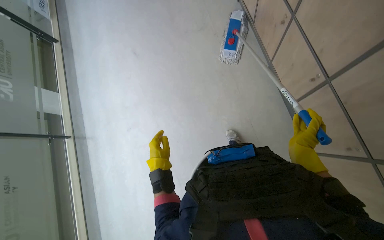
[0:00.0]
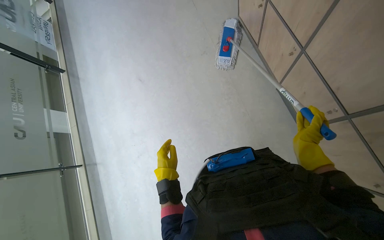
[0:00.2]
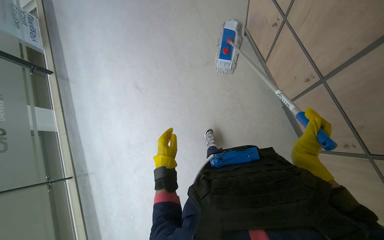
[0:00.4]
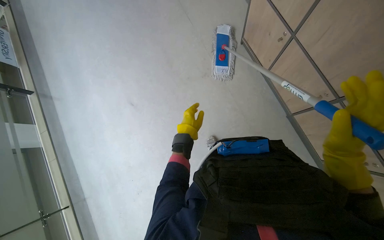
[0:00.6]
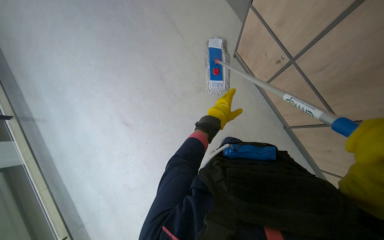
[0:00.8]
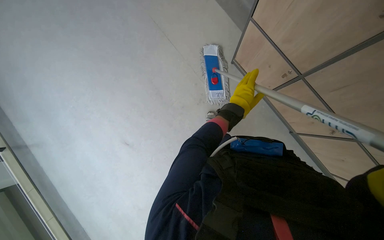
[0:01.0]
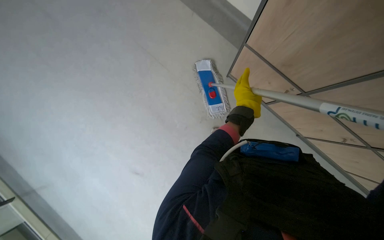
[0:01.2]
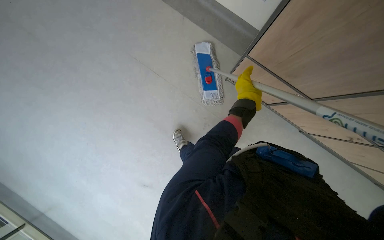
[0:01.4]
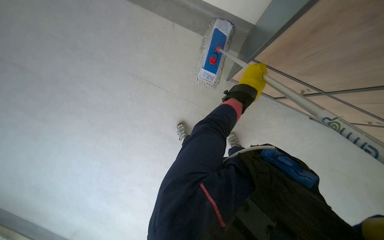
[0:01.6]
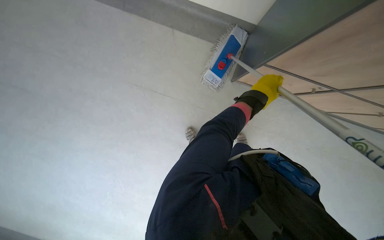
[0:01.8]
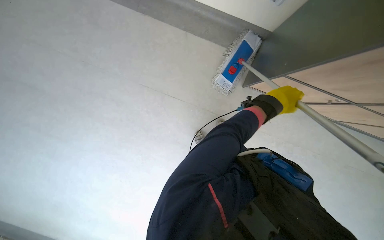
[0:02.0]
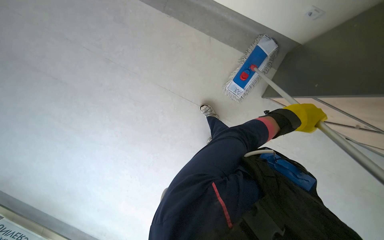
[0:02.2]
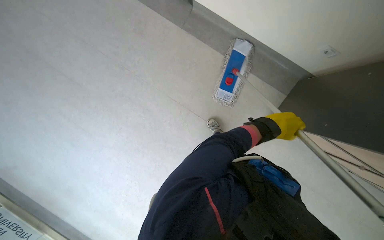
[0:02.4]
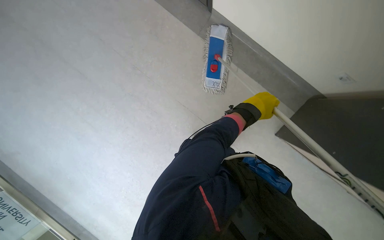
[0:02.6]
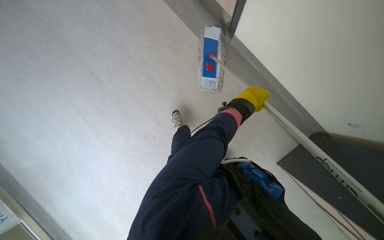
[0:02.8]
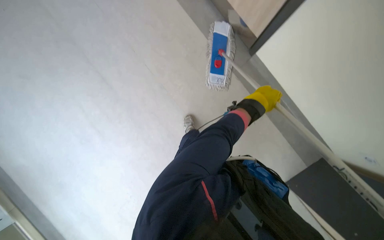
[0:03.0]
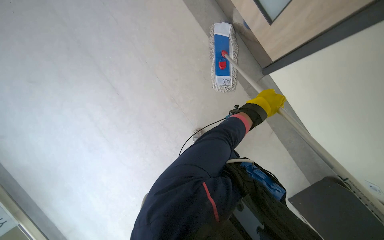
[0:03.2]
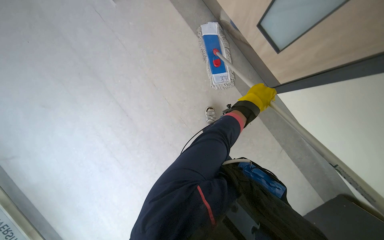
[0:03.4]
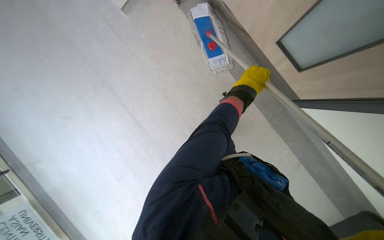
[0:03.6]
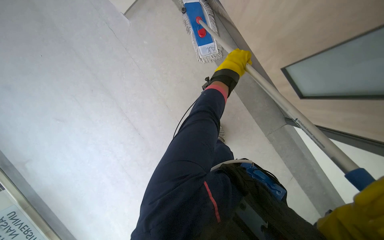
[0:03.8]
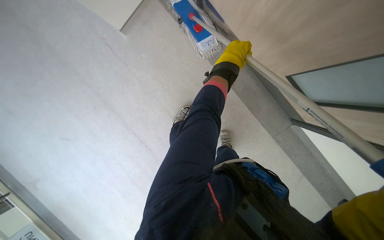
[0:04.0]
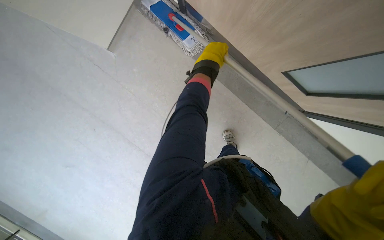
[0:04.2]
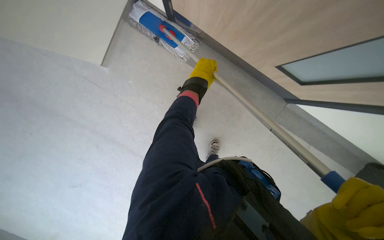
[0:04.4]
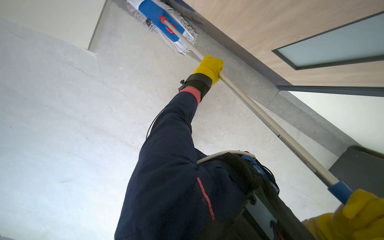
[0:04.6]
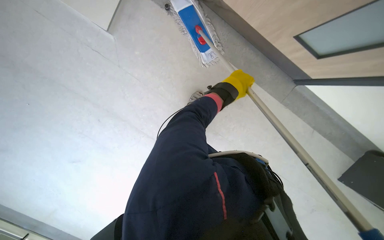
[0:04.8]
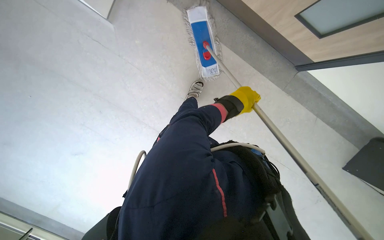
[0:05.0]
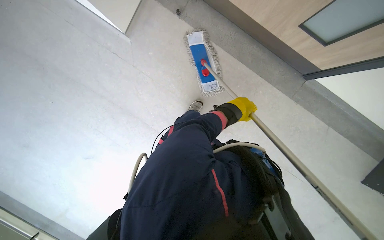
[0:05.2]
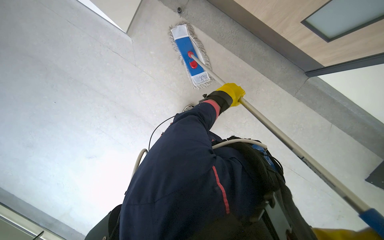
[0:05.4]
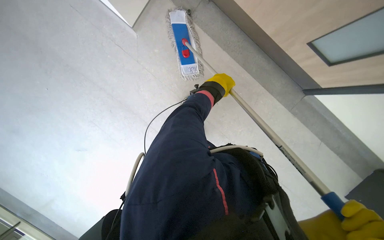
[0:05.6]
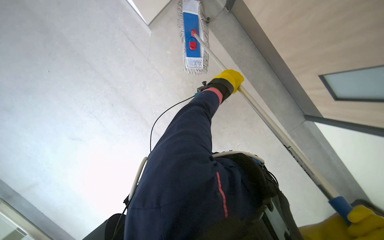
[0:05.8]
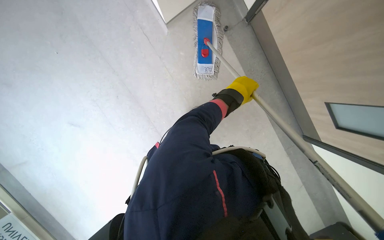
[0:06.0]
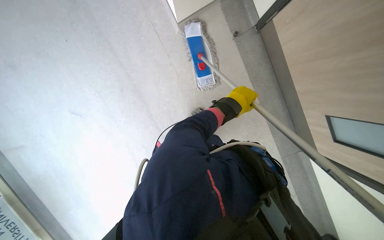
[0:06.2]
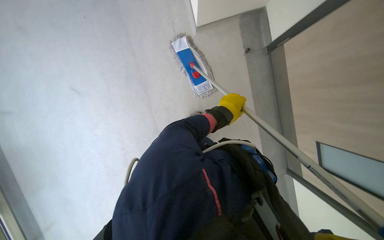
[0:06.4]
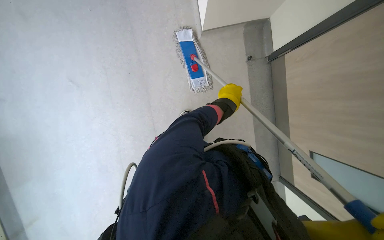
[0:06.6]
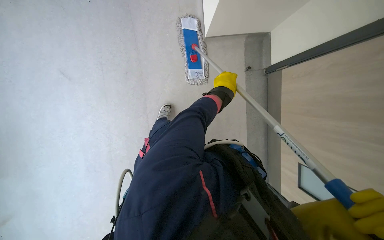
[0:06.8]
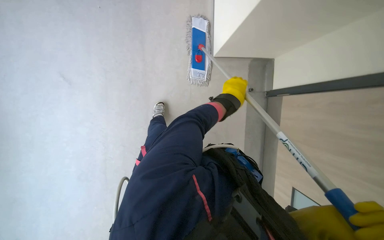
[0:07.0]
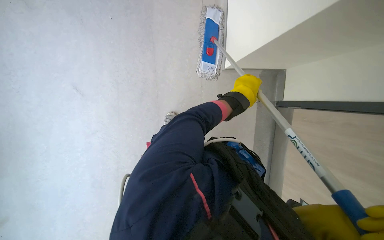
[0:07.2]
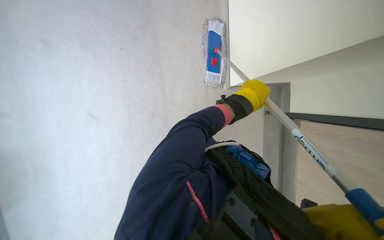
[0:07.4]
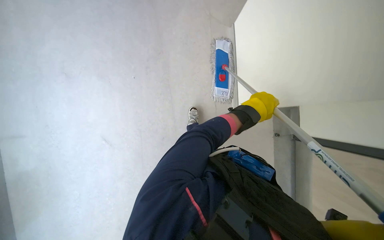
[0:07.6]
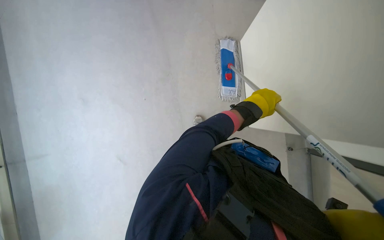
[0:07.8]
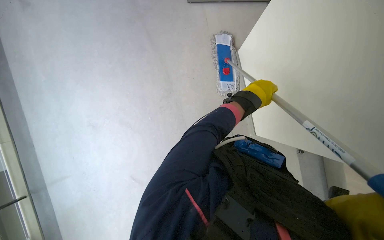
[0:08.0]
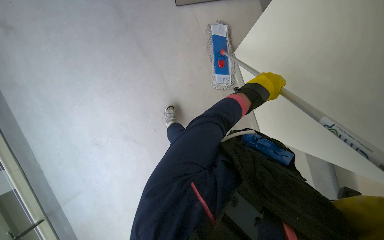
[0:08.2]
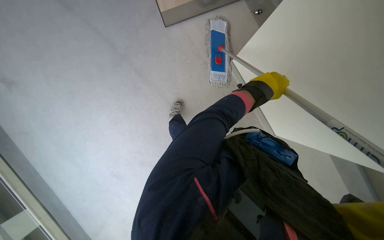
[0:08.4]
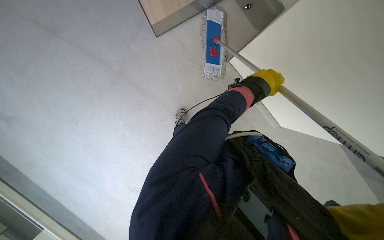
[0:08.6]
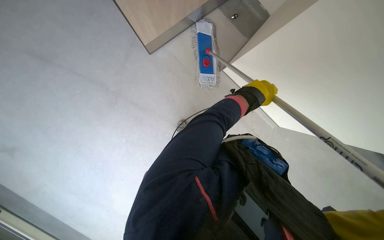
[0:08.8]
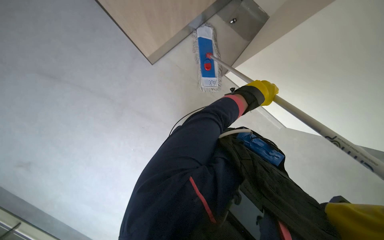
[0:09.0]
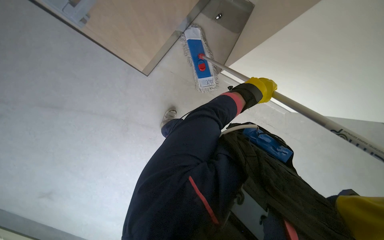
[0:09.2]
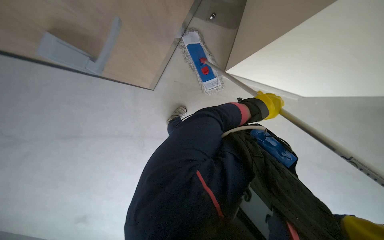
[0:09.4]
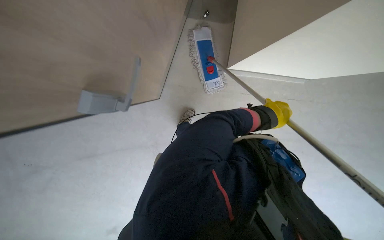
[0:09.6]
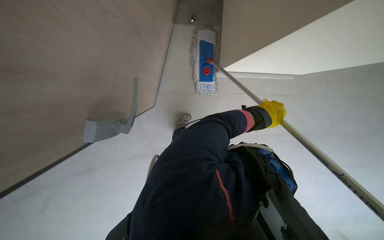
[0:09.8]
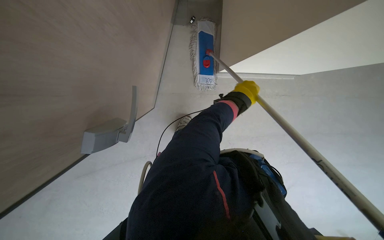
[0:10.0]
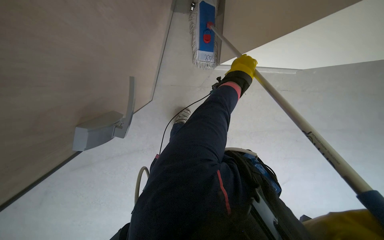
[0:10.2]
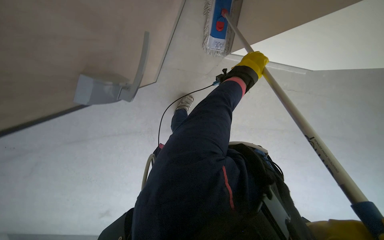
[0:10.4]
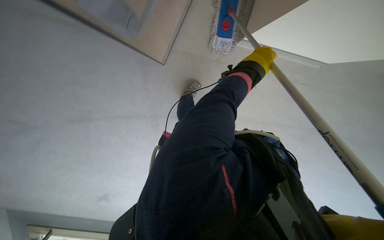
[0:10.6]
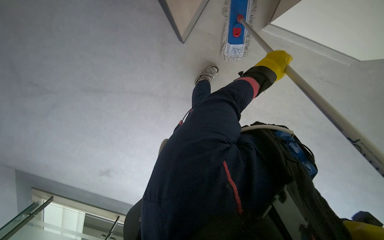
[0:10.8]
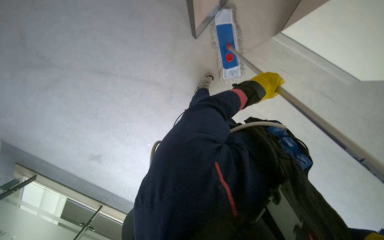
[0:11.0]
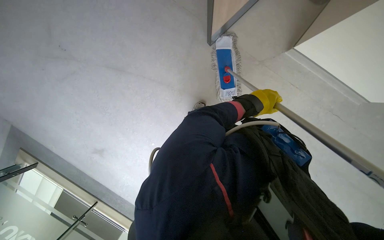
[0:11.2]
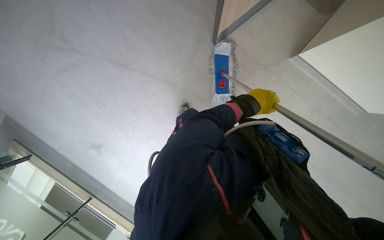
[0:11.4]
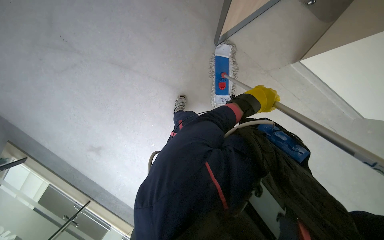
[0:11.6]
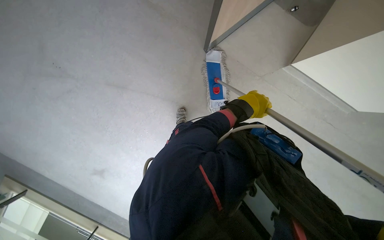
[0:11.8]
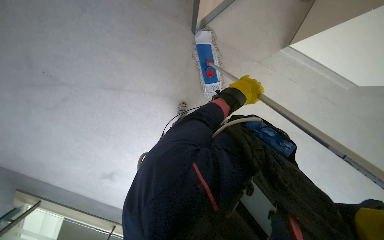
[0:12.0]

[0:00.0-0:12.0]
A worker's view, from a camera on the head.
Job: mopping floor.
The whole recording: Mopping hallway floor. The worker mops the hallway floor, periodically wringing the mop in the bucket.
0:00.0 to 0:01.6: The camera is carried approximately 70 cm. The head turns to the right by about 20 degrees.
0:04.4 to 0:06.0: The scene turns roughly 30 degrees clockwise in the picture.
0:06.0 to 0:07.6: The view tilts approximately 20 degrees upward. The scene rotates clockwise by some 40 degrees.
0:09.0 to 0:10.4: The left hand goes about 10 cm up the picture.
0:10.4 to 0:12.0: The wearer looks some 10 degrees further upward.

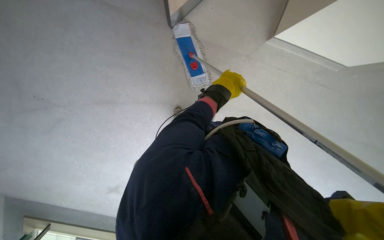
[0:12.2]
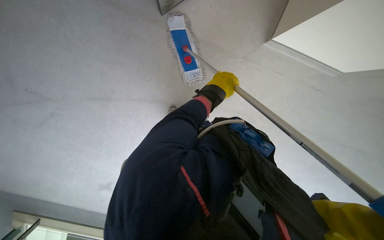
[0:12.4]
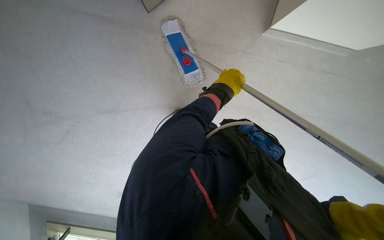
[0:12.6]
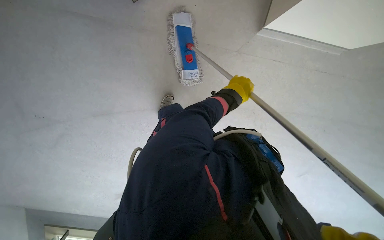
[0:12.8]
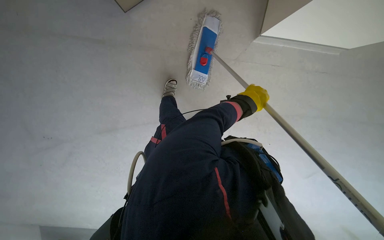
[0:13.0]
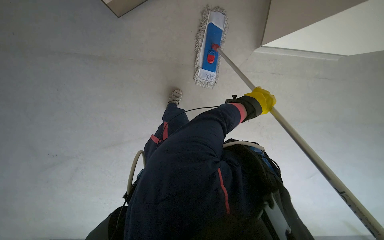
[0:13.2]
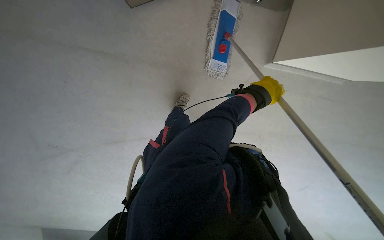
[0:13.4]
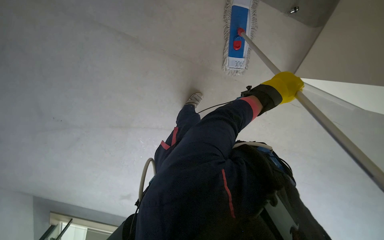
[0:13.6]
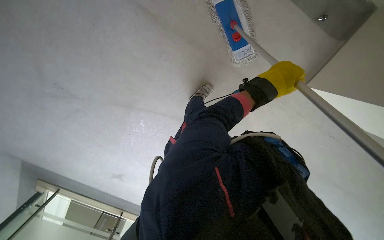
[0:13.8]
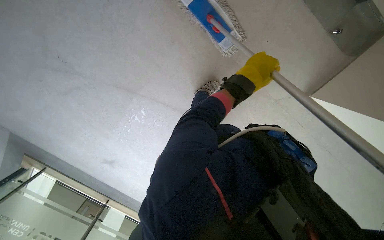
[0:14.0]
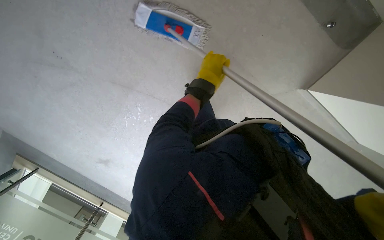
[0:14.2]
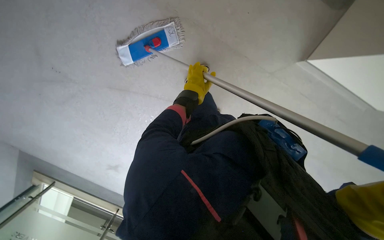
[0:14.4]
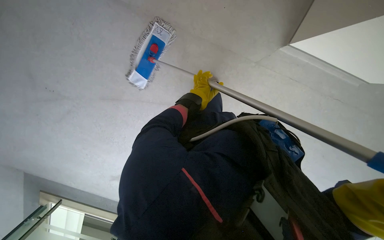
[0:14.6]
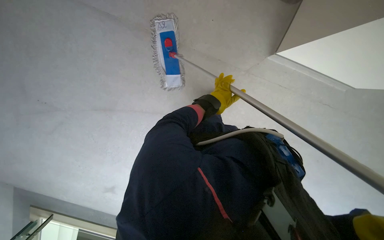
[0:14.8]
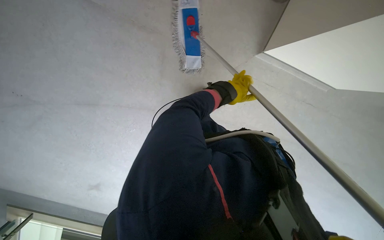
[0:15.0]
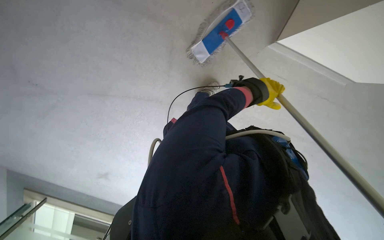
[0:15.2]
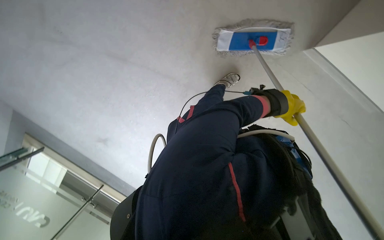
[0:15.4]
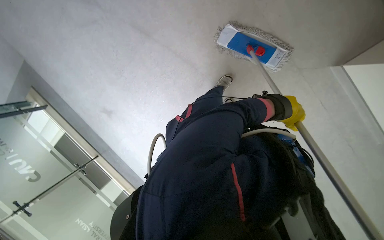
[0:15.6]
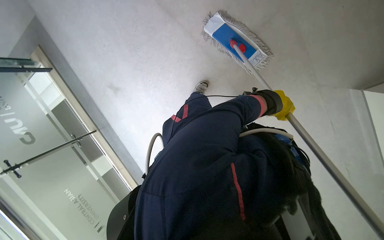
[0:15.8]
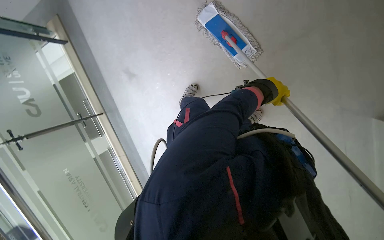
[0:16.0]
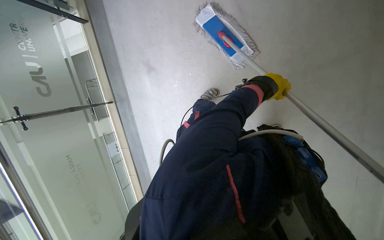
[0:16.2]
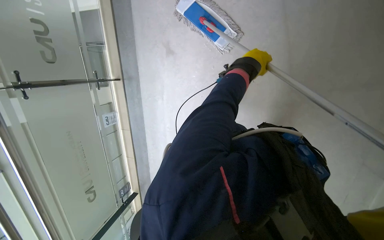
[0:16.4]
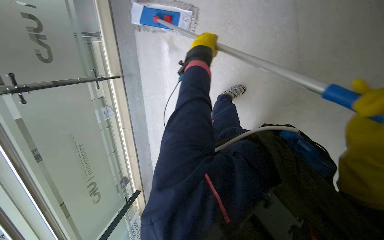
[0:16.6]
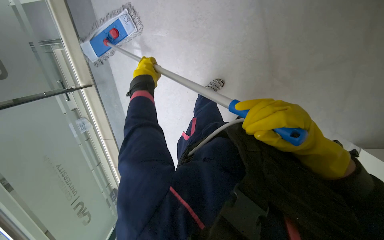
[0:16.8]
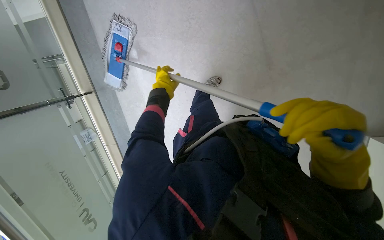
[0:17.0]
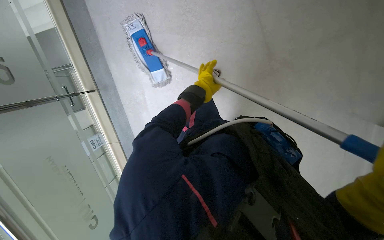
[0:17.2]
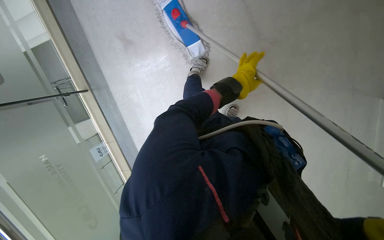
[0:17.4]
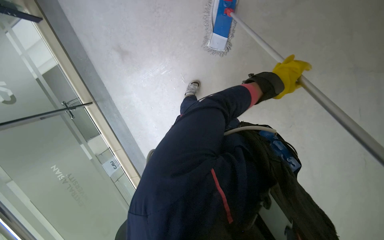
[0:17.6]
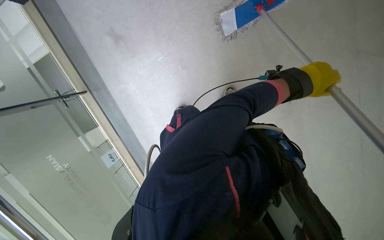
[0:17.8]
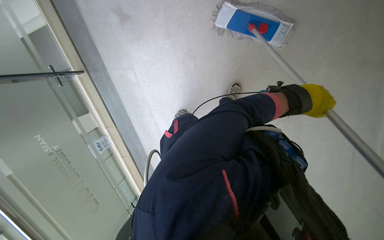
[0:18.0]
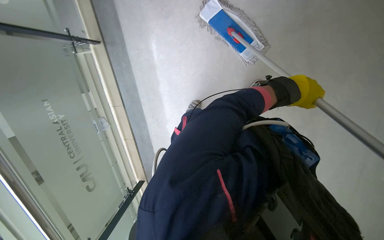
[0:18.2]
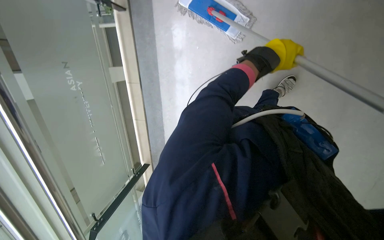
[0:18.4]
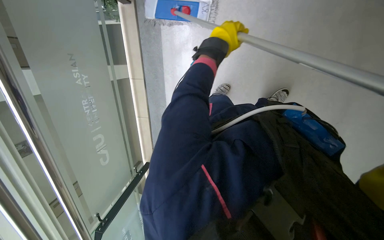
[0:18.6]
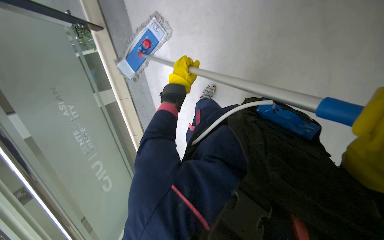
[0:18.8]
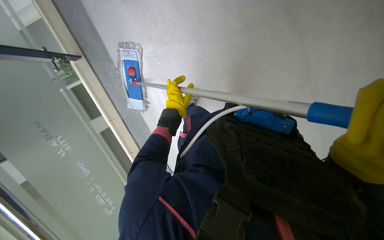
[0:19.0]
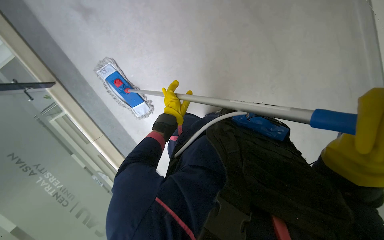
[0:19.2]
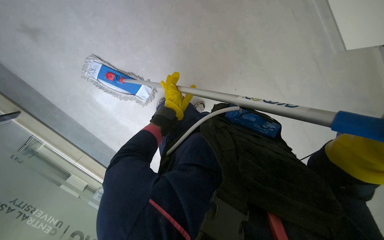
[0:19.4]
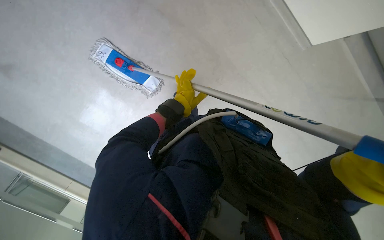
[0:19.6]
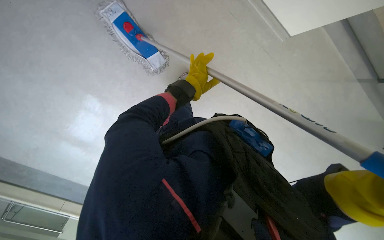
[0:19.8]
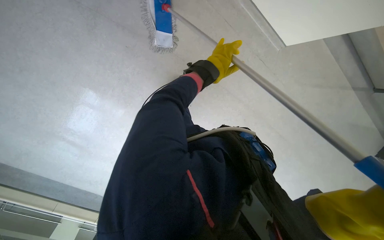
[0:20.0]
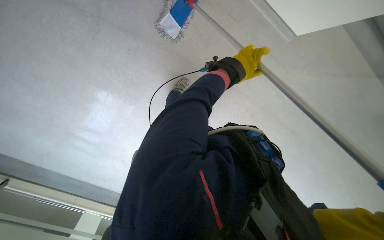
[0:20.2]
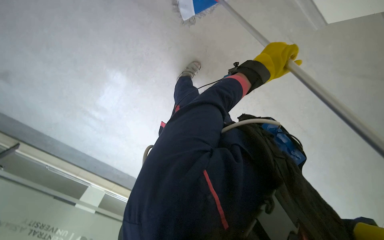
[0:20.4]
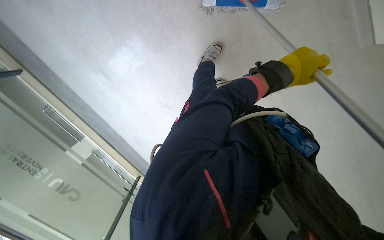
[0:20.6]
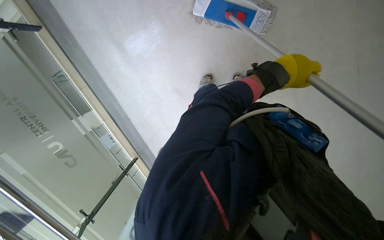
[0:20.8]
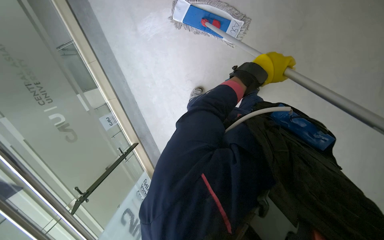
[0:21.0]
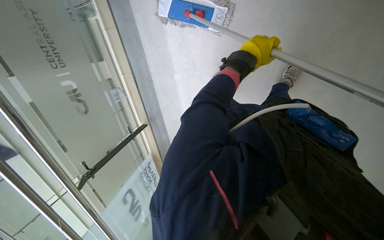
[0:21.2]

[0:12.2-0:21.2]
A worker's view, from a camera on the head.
Job: mopping floor.
The whole recording: Mopping hallway floor. The worker mops the hallway floor, periodically wringing the mop in the bucket.
0:12.2 to 0:13.8: The left hand shifts approximately 10 cm to the right.
0:13.8 to 0:15.2: The left hand is displaced farther from the camera by about 20 cm, and goes to the left and returns, roughly 10 cm each way.
0:15.2 to 0:16.6: The wearer looks approximately 20 degrees further downward. The left hand is displaced to the left, up the picture and nearer to the camera by approximately 30 cm.
0:16.6 to 0:18.2: The view tips downward by some 10 degrees. The left hand goes roughly 15 cm to the right.
0:19.8 to 0:21.2: The left hand travels to the right by approximately 10 cm.
